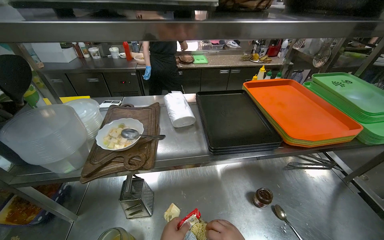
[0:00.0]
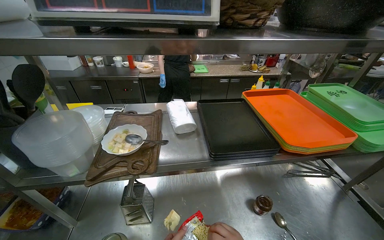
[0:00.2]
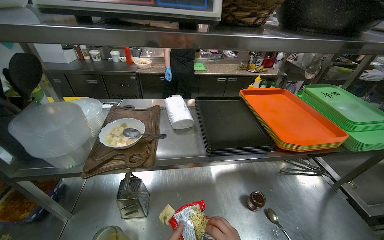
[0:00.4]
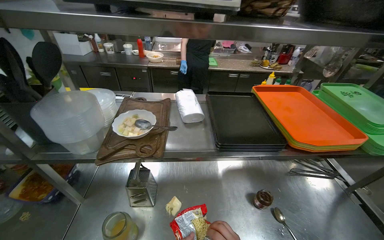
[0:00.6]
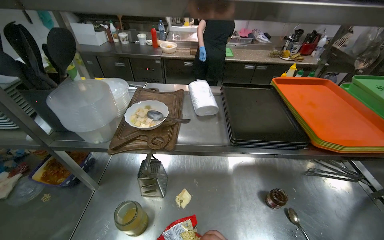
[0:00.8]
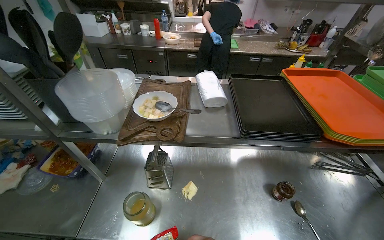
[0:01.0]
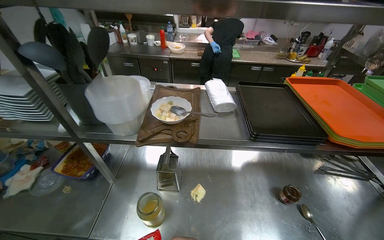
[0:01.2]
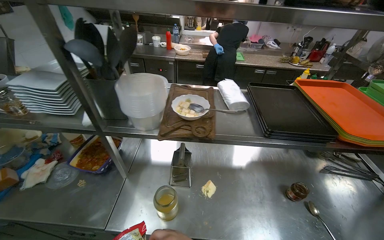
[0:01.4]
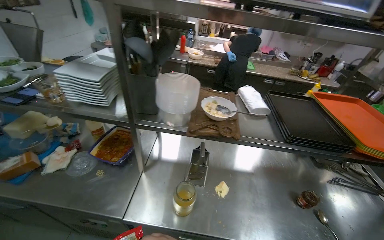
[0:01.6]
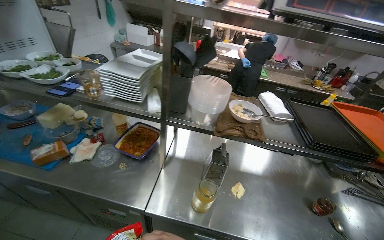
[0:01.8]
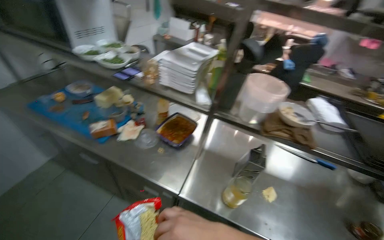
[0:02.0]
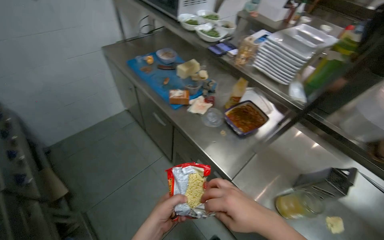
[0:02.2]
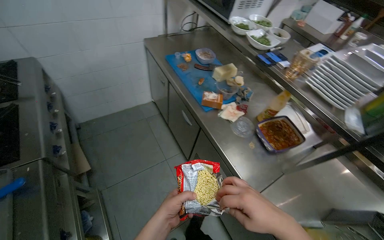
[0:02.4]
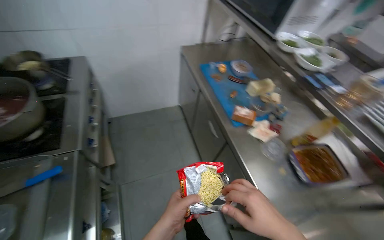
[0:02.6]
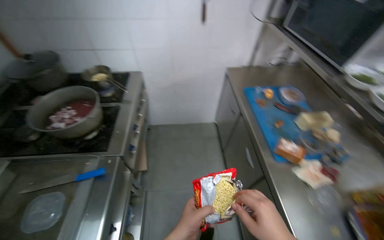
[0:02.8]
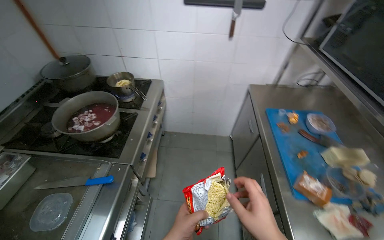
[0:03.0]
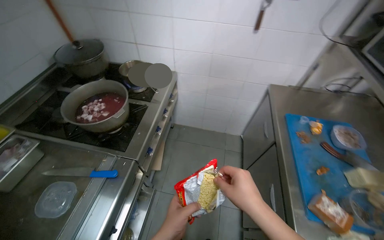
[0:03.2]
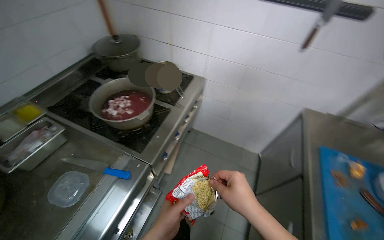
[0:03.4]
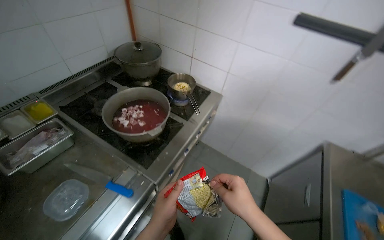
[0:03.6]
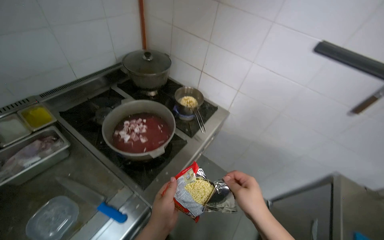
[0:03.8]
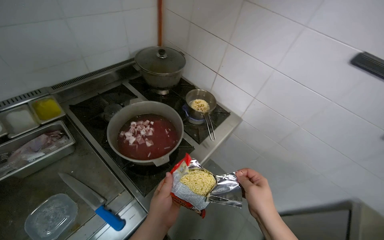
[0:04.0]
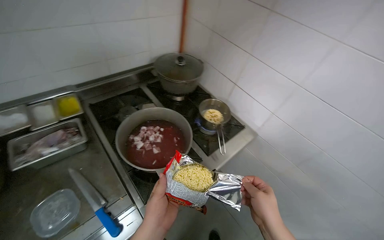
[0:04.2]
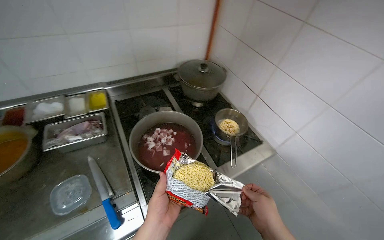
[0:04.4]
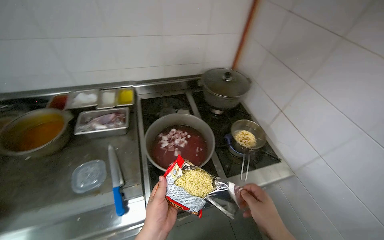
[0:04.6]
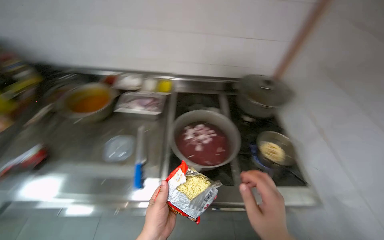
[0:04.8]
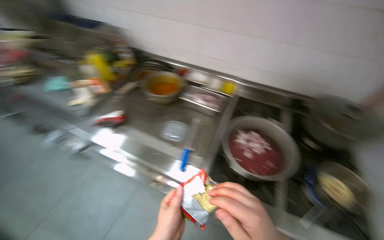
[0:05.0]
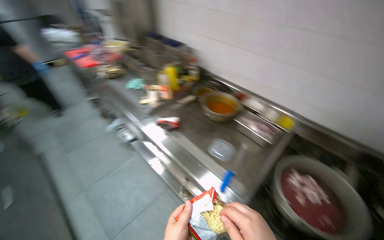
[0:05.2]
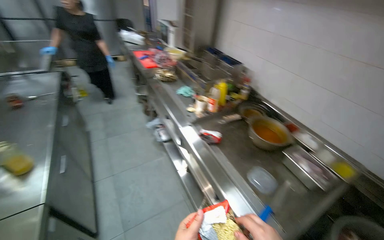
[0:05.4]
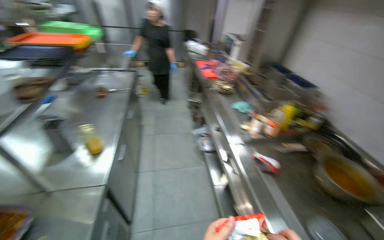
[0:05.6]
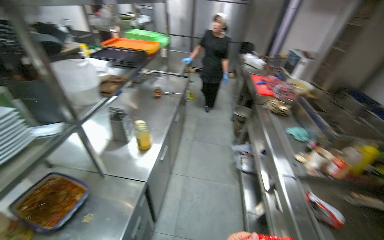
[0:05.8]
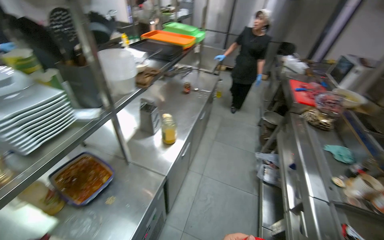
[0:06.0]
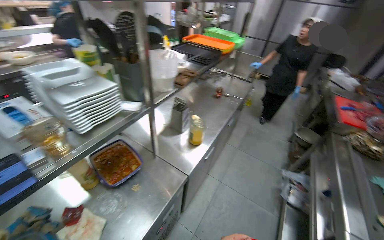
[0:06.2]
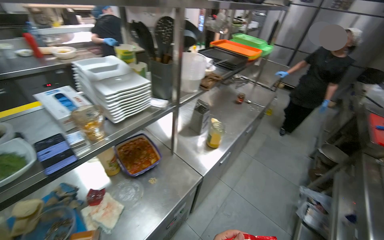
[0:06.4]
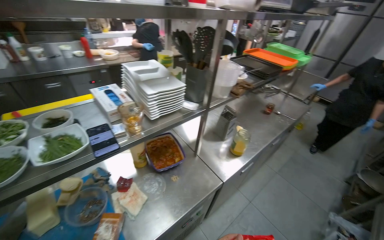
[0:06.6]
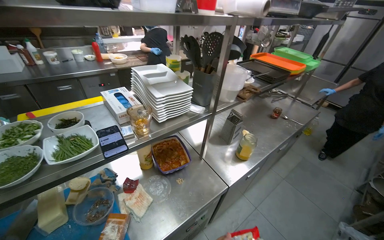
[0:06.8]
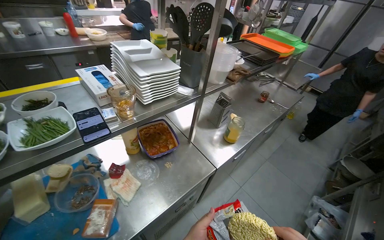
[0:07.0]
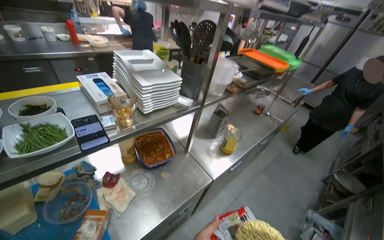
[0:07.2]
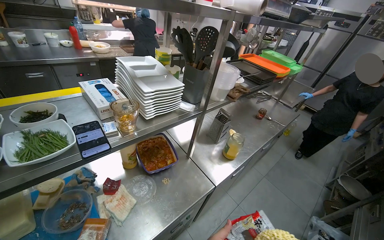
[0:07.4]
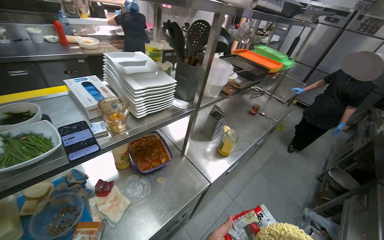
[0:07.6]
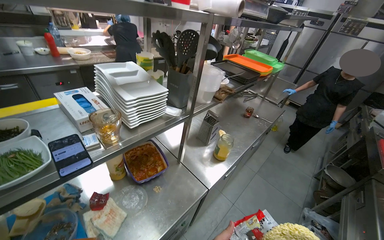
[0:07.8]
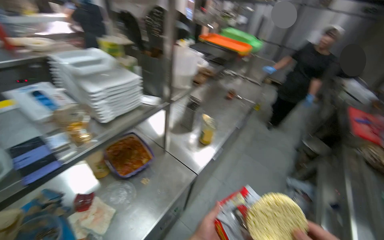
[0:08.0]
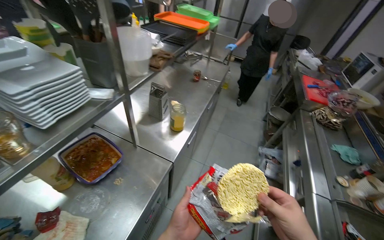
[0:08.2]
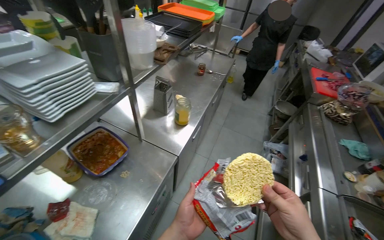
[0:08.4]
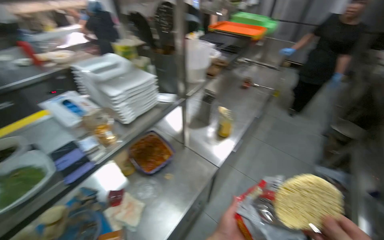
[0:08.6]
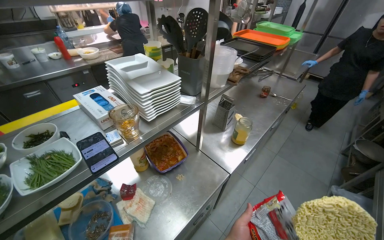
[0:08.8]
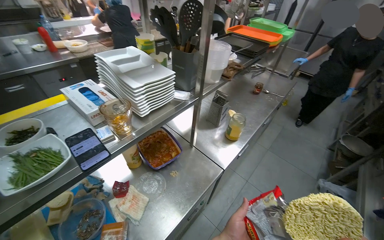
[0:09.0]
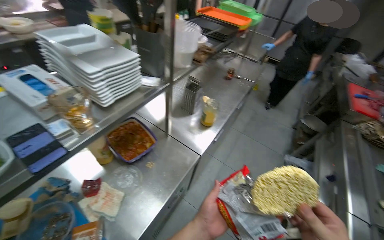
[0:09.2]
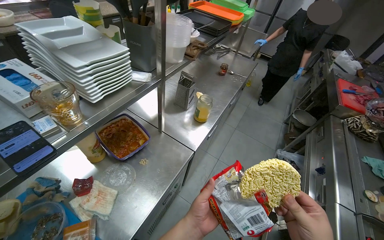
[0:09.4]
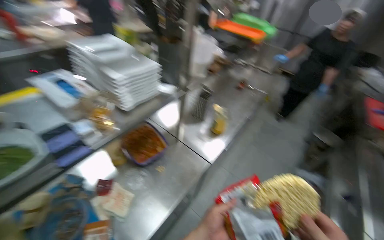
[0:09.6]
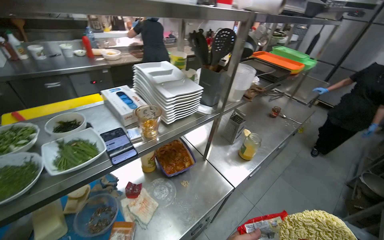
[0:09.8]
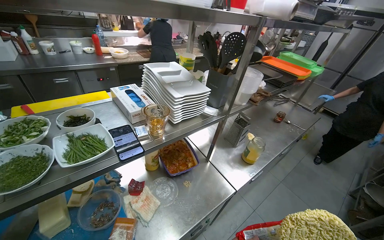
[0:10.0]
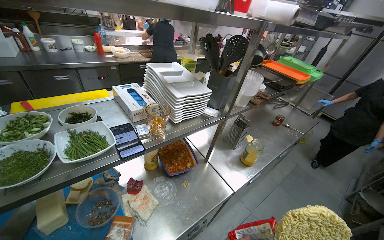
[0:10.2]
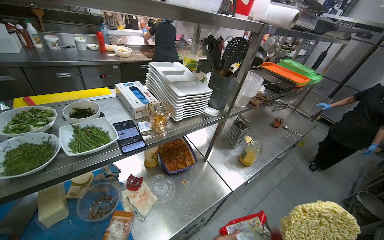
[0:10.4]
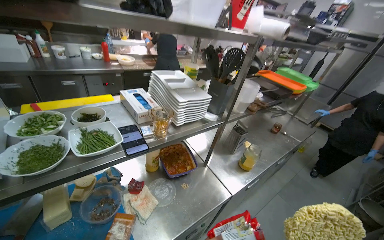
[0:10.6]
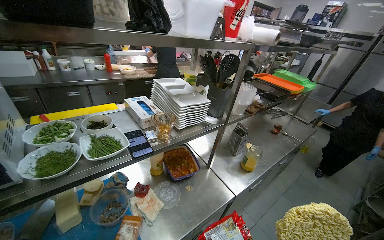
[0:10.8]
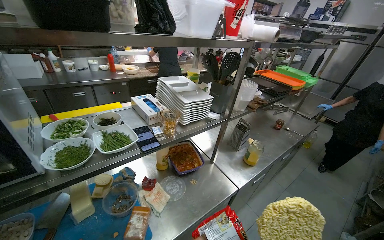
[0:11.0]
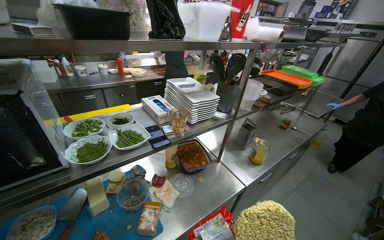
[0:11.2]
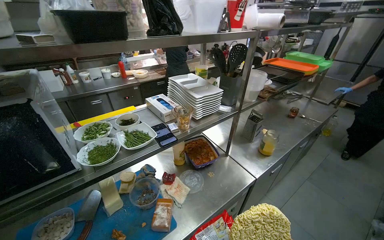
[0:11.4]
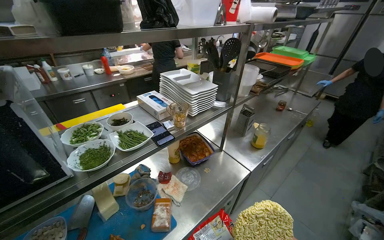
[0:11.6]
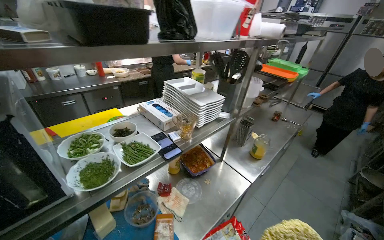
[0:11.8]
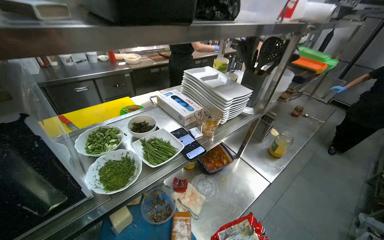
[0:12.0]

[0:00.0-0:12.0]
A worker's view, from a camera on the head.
Job: preparing food.
The whole recording: Preparing instant noodles. The worker opens a packet of instant noodles, adds the noodles to a pot, and then adds seasoning packets to the pot.
0:01.6 to 0:03.0: The camera travels about 60 cm. The wearer looks approximately 85 degrees further to the left.
0:03.0 to 0:04.4: The camera travels roughly 50 cm. The head turns to the left by some 55 degrees.
0:04.4 to 0:06.0: The camera is carried some 60 cm. The wearer looks roughly 140 degrees further to the left. The wearer looks about 15 degrees further upward.
0:06.0 to 0:07.6: The head turns to the left by roughly 30 degrees.

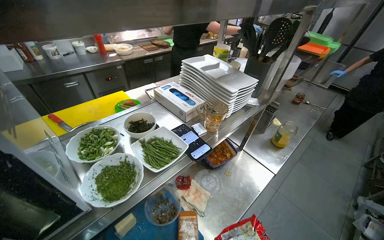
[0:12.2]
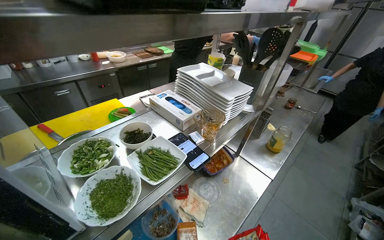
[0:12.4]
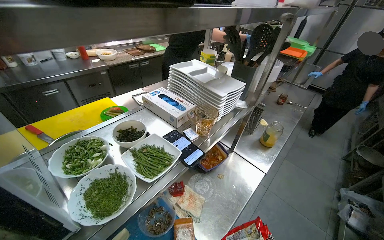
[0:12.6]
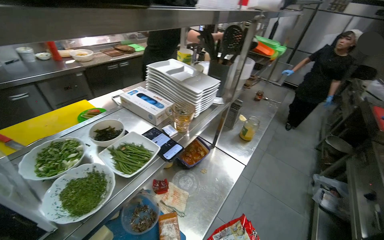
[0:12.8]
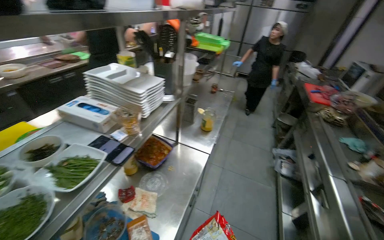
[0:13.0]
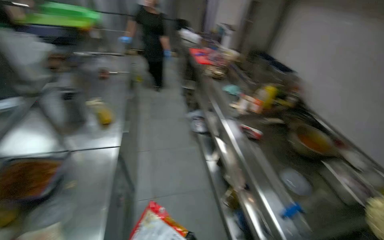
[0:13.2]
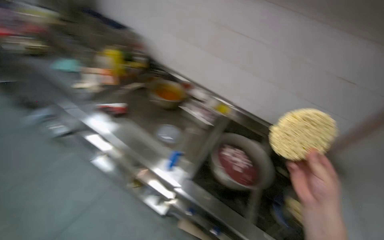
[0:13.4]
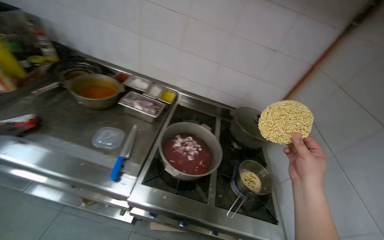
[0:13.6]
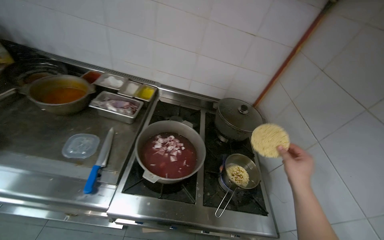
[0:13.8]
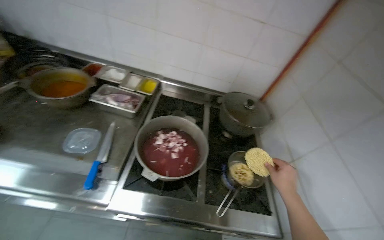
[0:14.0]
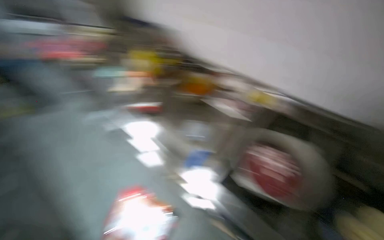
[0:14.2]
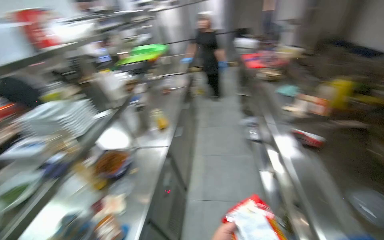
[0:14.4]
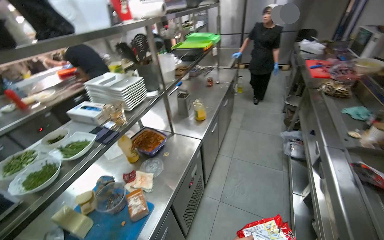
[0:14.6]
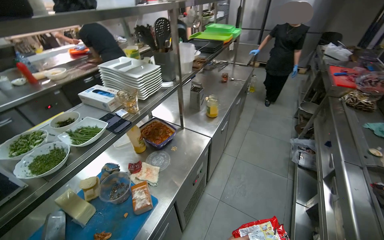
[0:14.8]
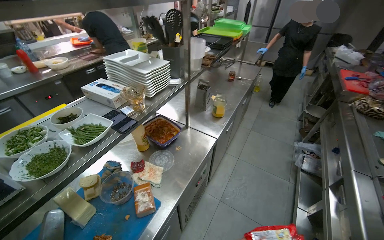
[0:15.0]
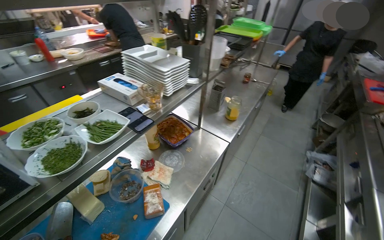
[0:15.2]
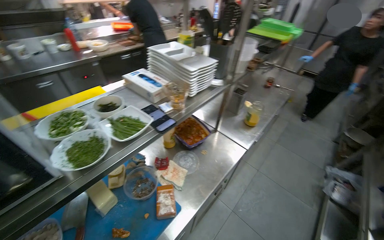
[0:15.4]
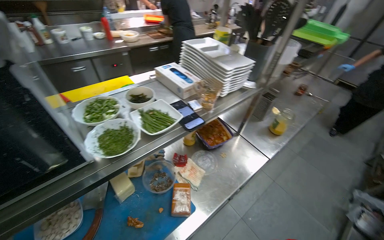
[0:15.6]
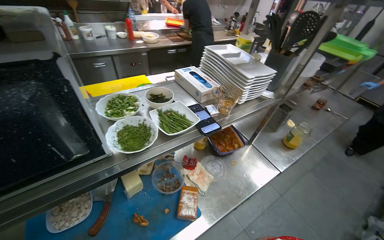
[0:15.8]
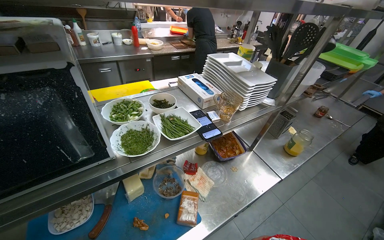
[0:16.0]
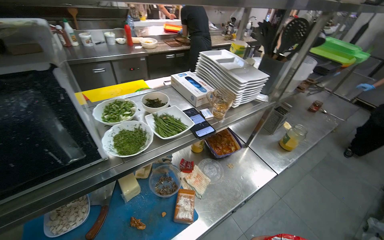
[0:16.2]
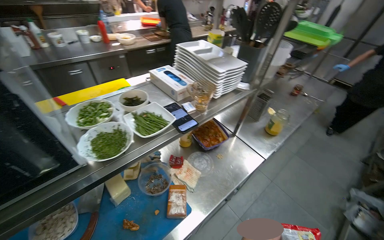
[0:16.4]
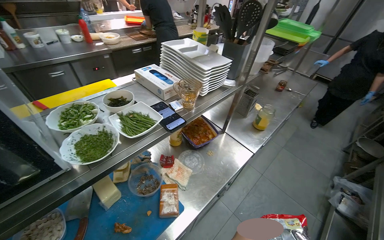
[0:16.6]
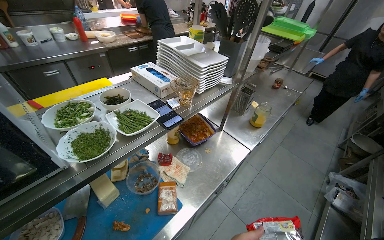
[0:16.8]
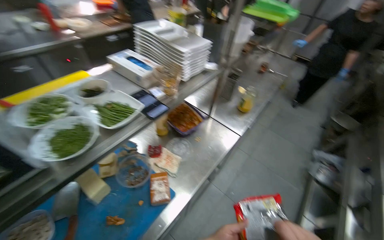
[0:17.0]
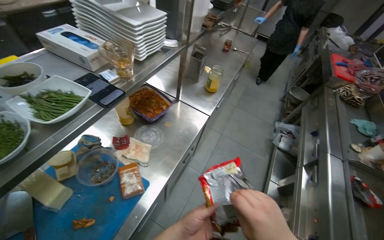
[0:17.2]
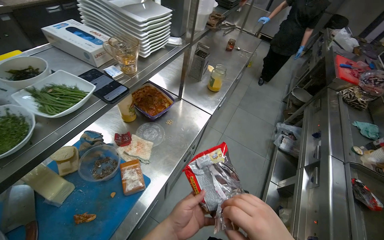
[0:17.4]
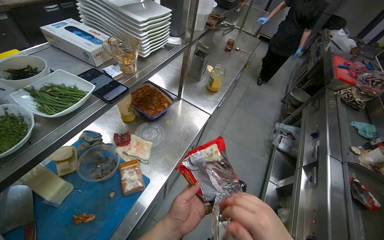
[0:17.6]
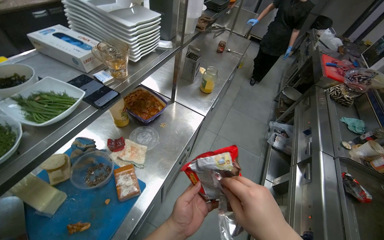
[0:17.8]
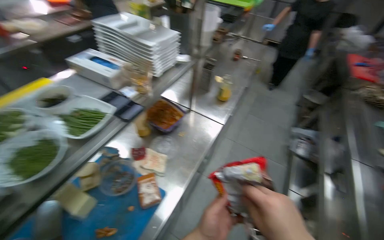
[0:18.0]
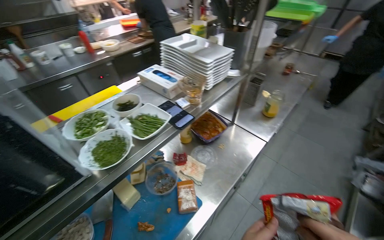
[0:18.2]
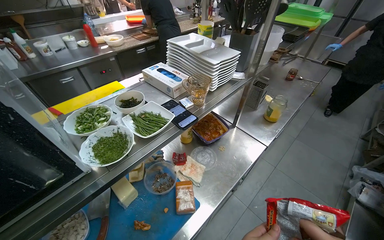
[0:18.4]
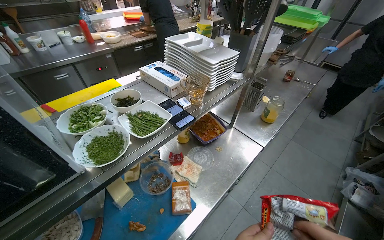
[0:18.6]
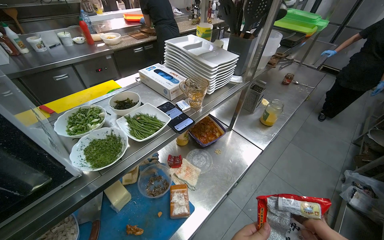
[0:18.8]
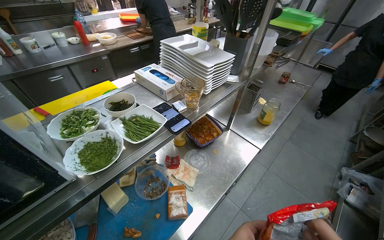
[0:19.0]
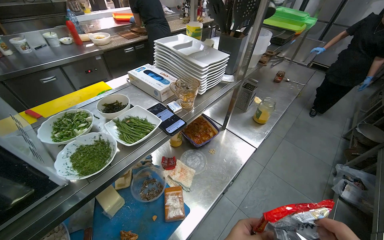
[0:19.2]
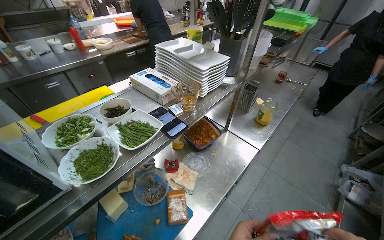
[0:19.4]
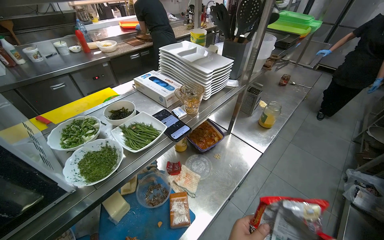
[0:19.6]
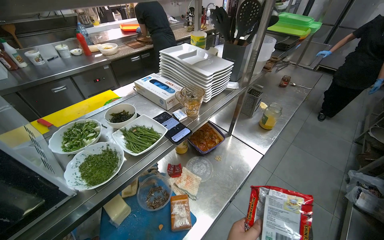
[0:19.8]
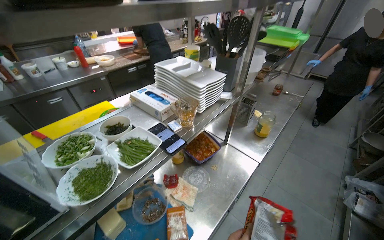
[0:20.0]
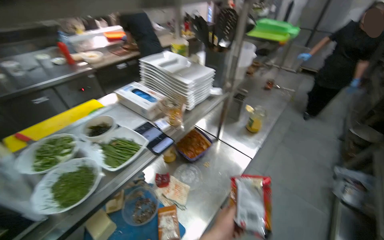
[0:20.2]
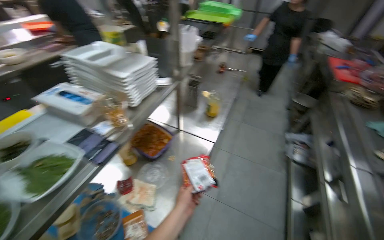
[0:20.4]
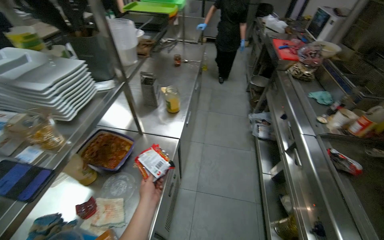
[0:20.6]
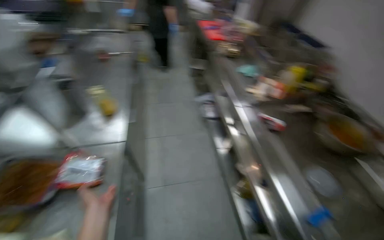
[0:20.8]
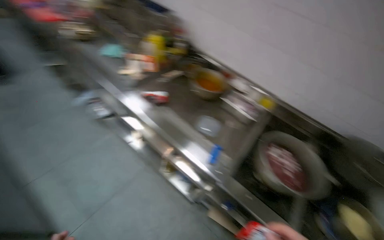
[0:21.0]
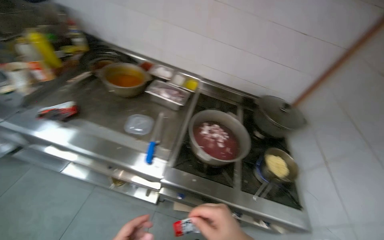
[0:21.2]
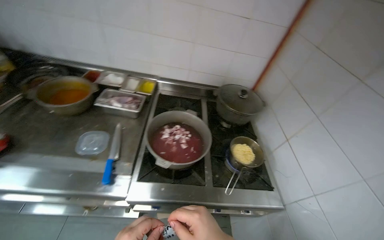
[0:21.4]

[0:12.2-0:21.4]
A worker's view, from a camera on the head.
Job: preparing food.
The whole recording: Preparing instant noodles. The worker opens a packet of instant noodles, adds the noodles to a pot, and then adds seasoning packets to the pot.
0:12.2 to 0:13.8: The wearer moves about 50 cm. The head rotates some 100 degrees to the right. The view tips downward by roughly 15 degrees.
0:13.8 to 0:15.2: The head turns to the left by roughly 100 degrees.
0:19.8 to 0:21.4: The camera travels roughly 60 cm. The head turns to the right by some 135 degrees. The view tips downward by about 20 degrees.
